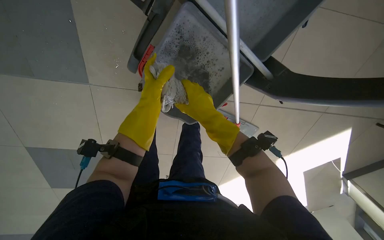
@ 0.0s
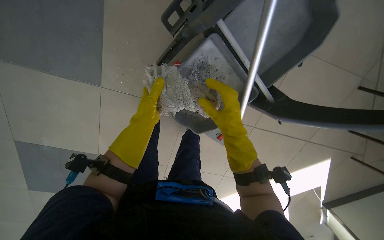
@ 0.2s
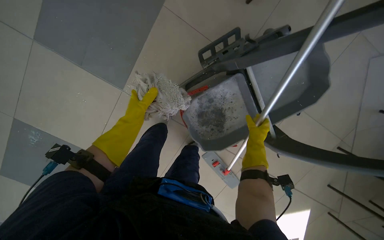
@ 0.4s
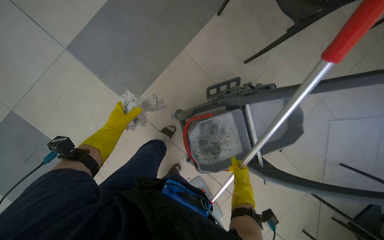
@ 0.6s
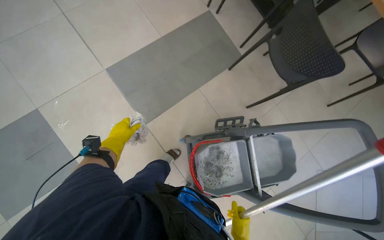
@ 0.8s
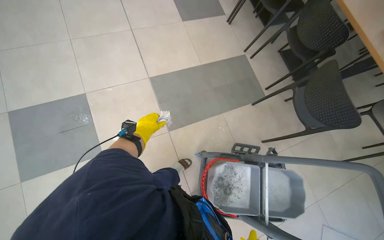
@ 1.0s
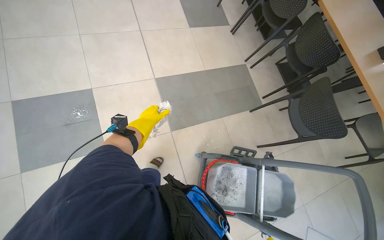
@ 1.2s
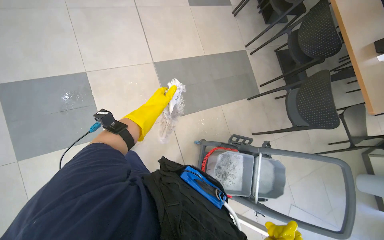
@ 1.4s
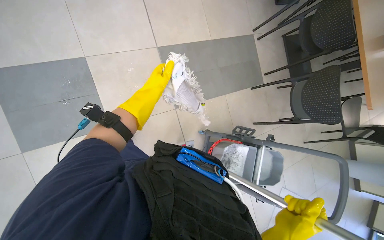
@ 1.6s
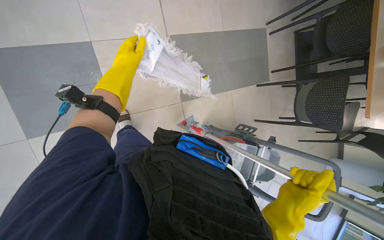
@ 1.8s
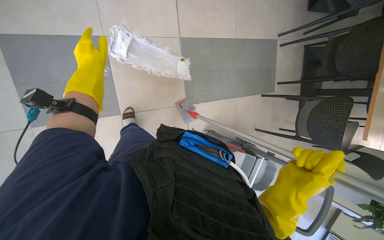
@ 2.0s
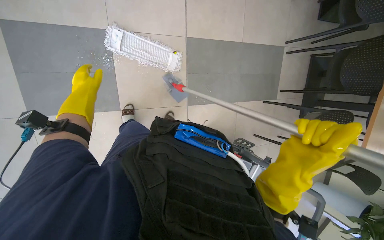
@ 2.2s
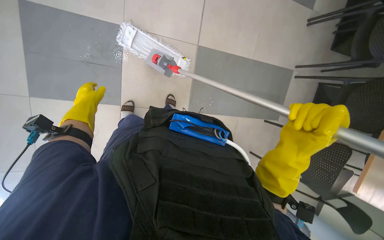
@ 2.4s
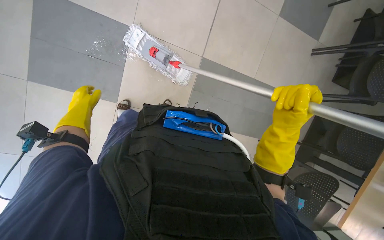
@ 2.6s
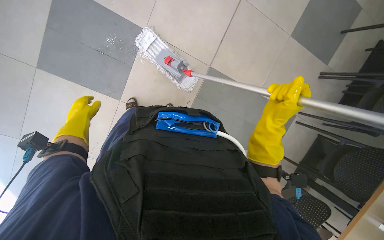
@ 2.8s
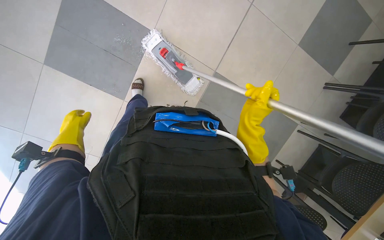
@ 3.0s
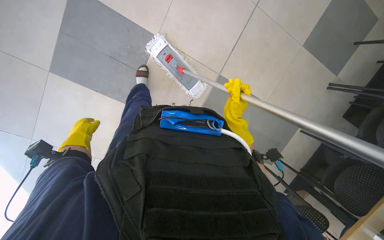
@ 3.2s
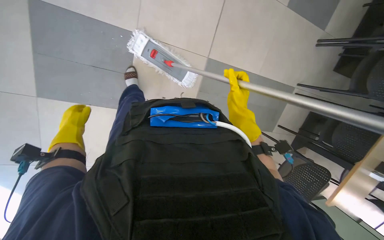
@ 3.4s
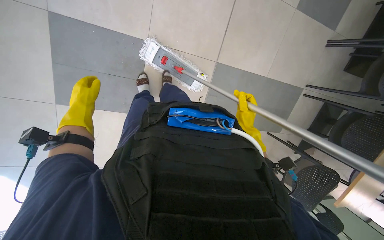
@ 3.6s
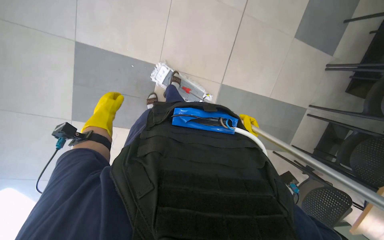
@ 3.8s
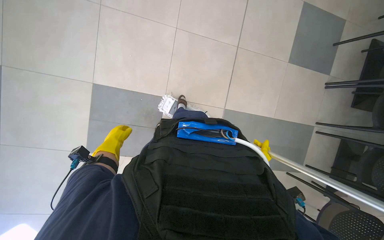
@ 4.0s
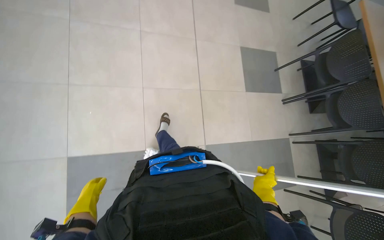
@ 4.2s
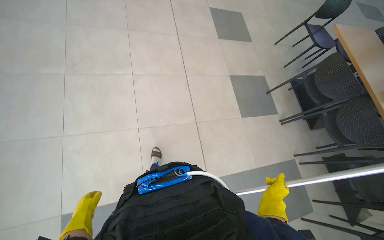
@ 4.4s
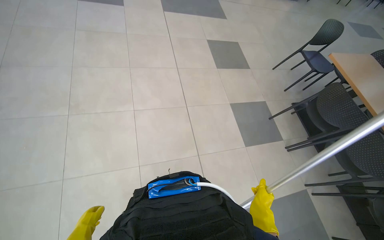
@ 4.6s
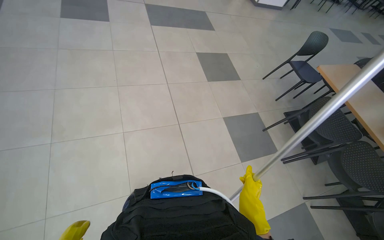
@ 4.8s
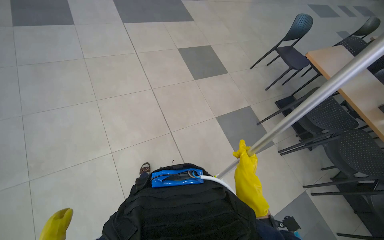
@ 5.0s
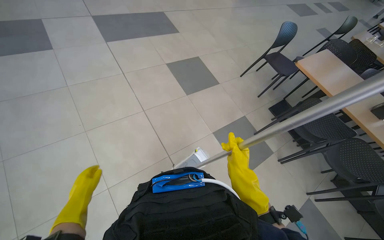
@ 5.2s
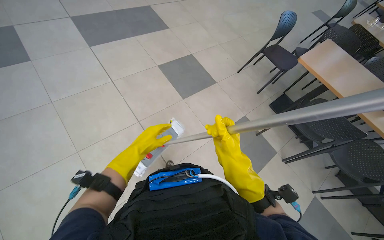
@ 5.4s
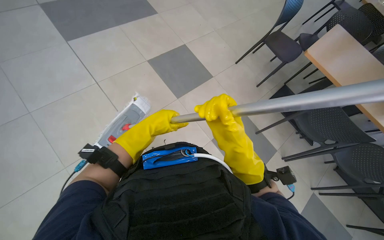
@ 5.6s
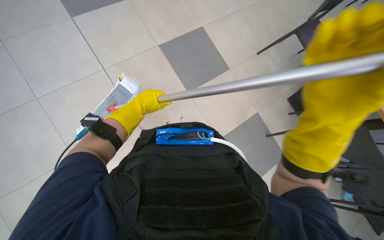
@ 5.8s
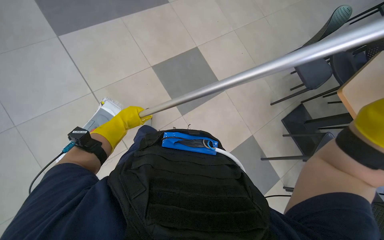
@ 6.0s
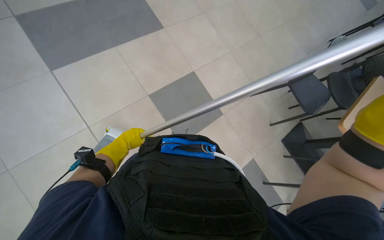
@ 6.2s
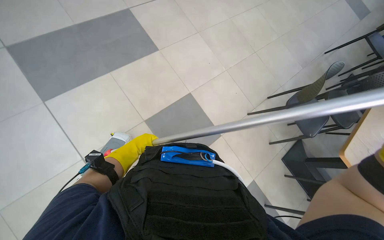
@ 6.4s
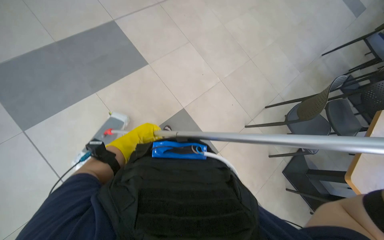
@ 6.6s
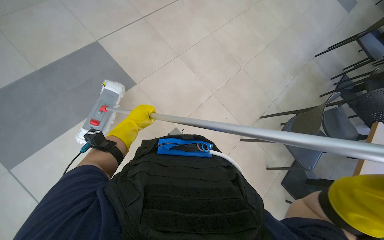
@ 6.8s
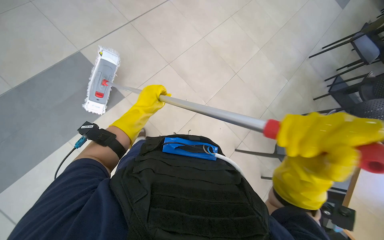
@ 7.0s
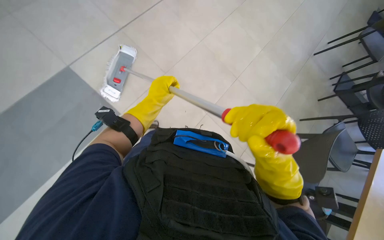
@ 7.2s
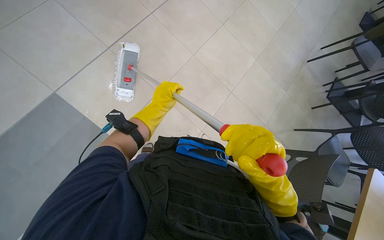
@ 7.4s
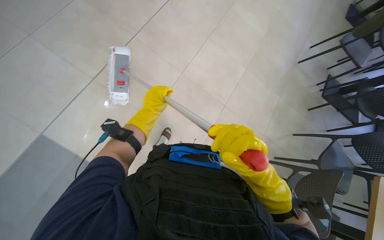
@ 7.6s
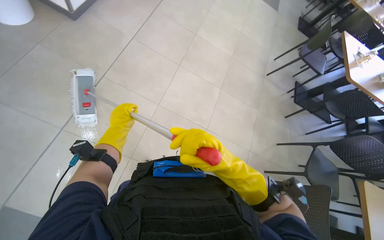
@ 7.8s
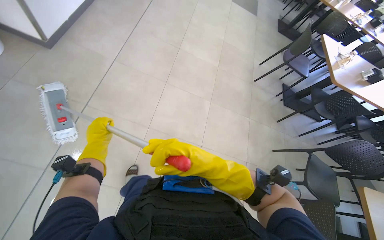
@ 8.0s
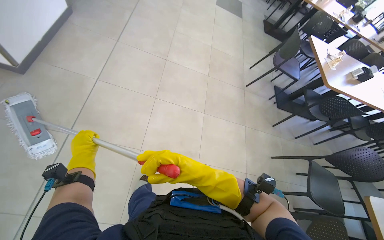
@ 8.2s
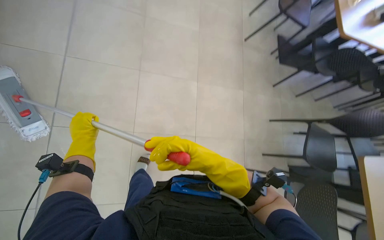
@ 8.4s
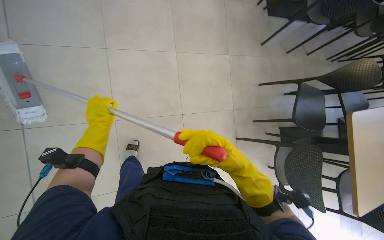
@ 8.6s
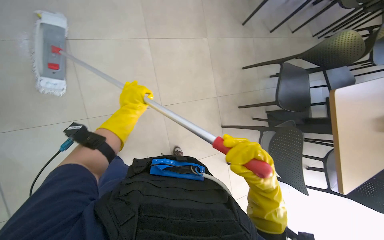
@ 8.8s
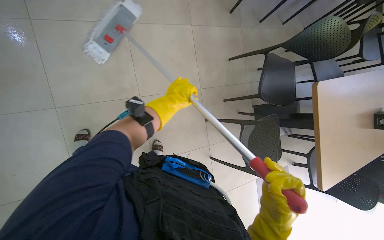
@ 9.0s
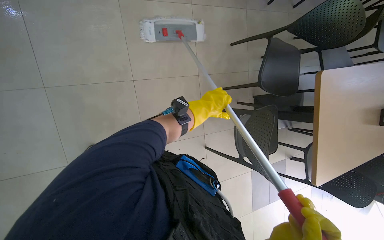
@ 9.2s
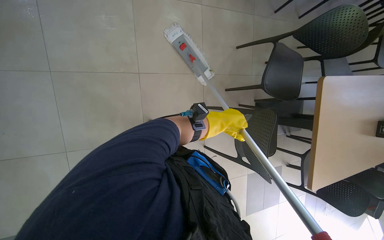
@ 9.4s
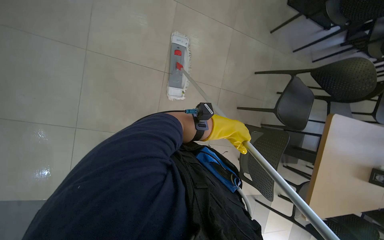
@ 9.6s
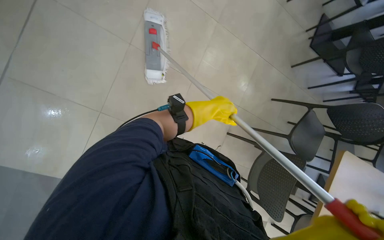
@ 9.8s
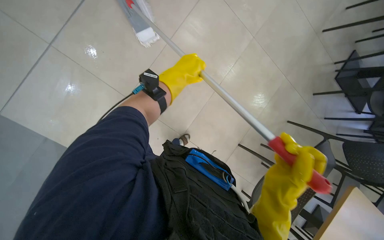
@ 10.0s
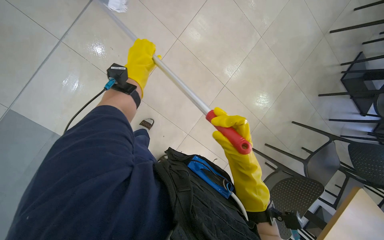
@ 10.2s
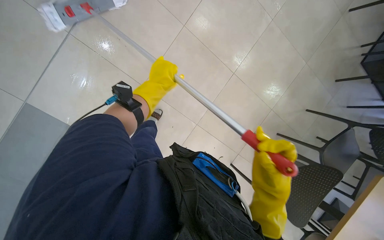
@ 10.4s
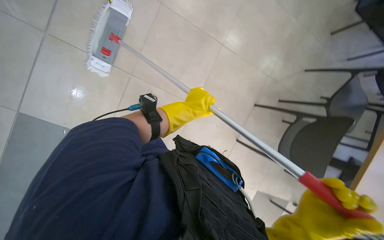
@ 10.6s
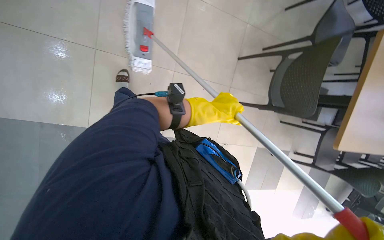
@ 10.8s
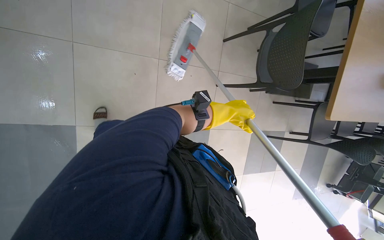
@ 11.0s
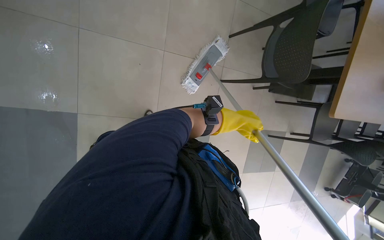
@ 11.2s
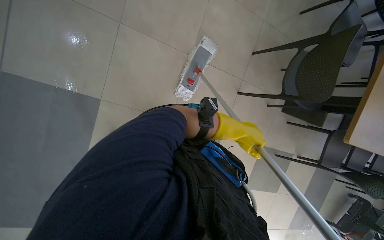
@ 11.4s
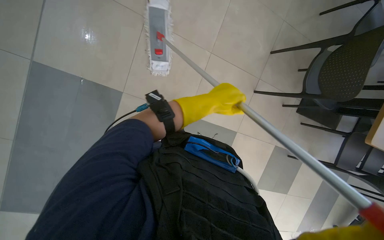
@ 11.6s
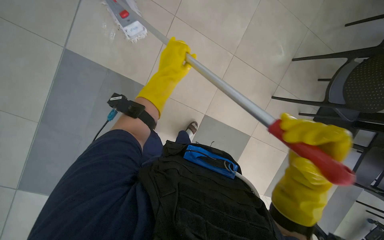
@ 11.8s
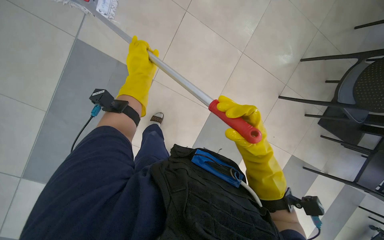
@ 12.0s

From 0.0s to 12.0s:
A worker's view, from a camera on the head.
Job: mopping floor.
The whole recording: Mopping cafeteria floor. The worker mops the cafeteria floor, periodically wringing out the mop.
From 0.0s to 1.6s: The camera travels about 90 cm. The view swings about 30 degrees to the right. The view tips upward by approximately 40 degrees. Everything in view rotates roughly 60 degrees clockwise.
From 1.6s to 3.0s: The scene rotates clockwise by roughly 45 degrees.
From 3.0s to 4.4s: The wearer looks approximately 30 degrees further upward. The scene turns approximately 35 degrees counterclockwise in the picture.
From 4.4s to 6.0s: The camera is carried about 1 m. The head rotates about 25 degrees to the right.
From 6.0s to 7.6s: The camera is carried approximately 60 cm.
From 7.6s to 9.0s: The head travels roughly 50 cm. The wearer looks roughly 25 degrees further to the right.
From 9.0s to 10.4s: The scene turns roughly 30 degrees clockwise in the picture.
From 10.4s to 12.0s: The view pans to the left by some 15 degrees. The left hand travels to the right and back again, about 30 cm each way.

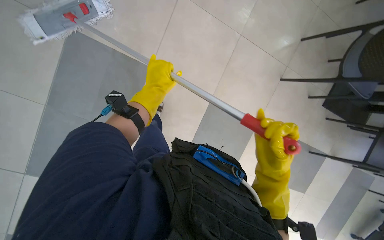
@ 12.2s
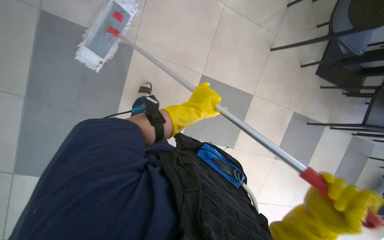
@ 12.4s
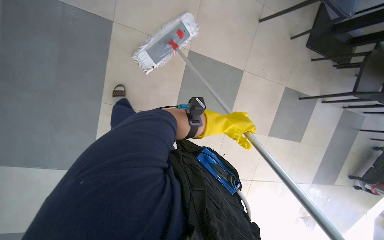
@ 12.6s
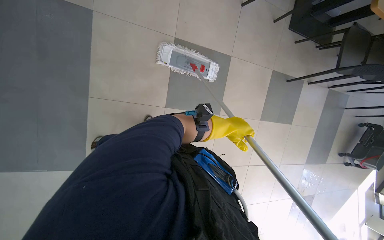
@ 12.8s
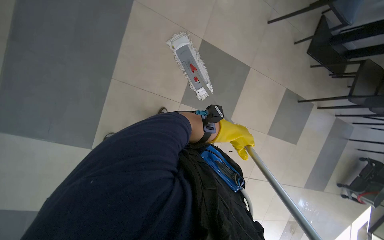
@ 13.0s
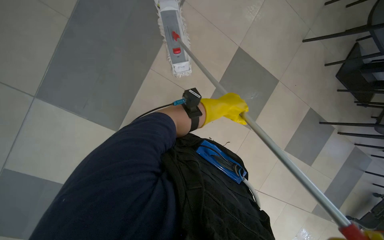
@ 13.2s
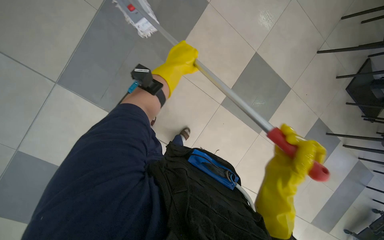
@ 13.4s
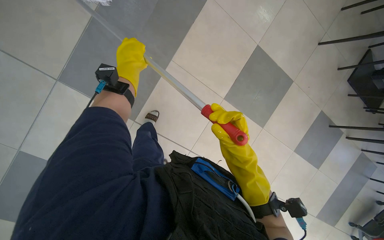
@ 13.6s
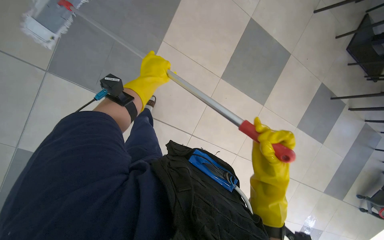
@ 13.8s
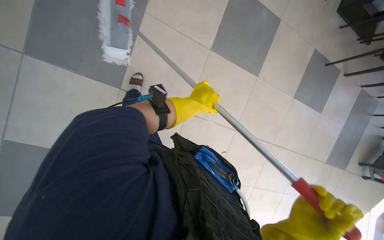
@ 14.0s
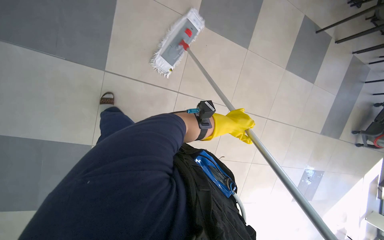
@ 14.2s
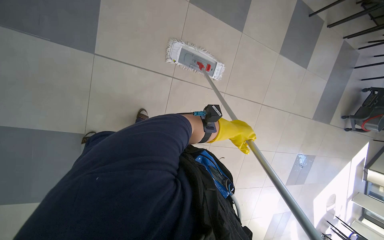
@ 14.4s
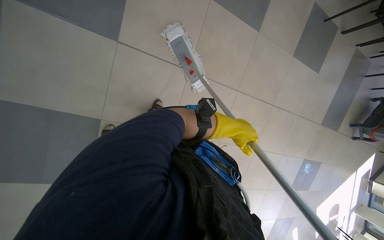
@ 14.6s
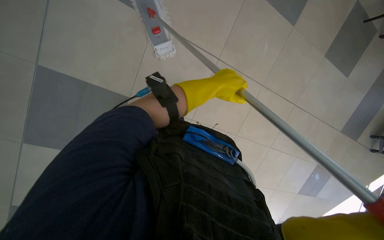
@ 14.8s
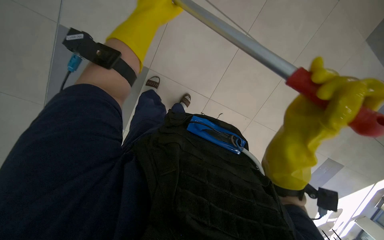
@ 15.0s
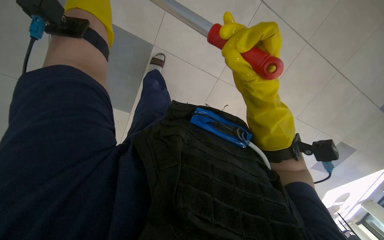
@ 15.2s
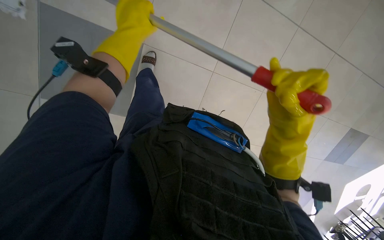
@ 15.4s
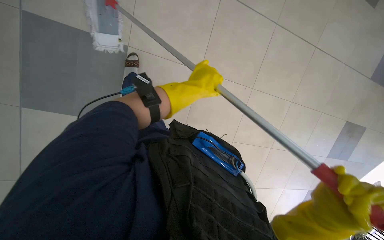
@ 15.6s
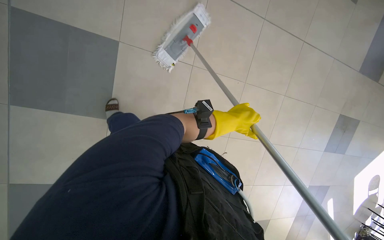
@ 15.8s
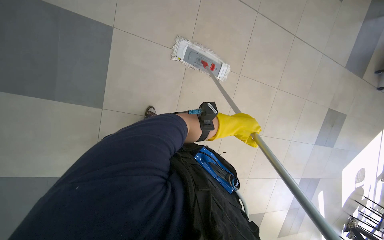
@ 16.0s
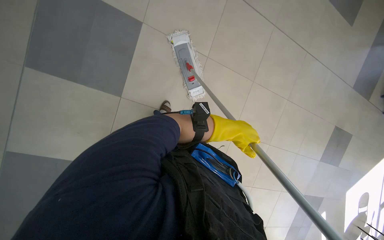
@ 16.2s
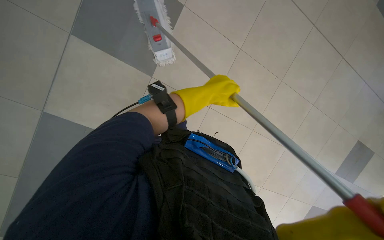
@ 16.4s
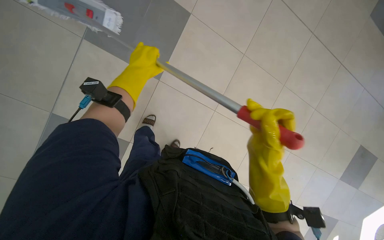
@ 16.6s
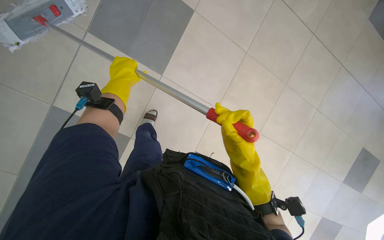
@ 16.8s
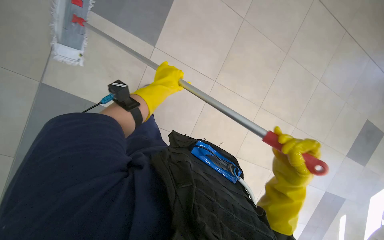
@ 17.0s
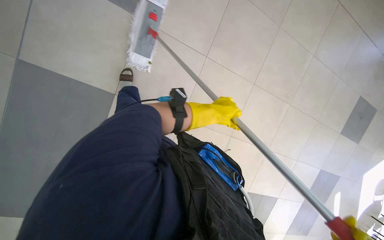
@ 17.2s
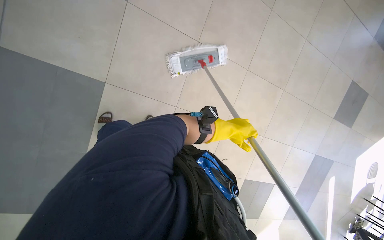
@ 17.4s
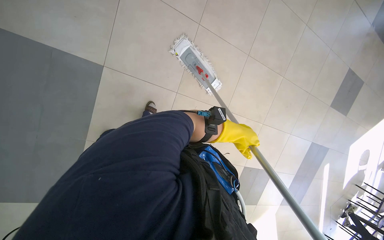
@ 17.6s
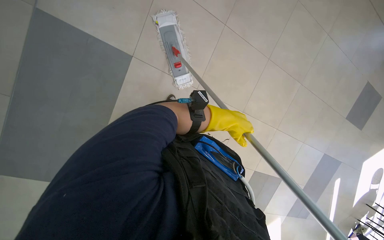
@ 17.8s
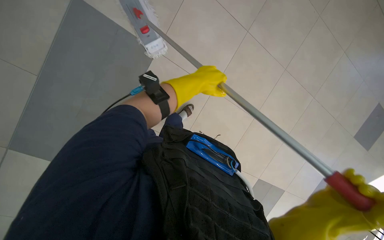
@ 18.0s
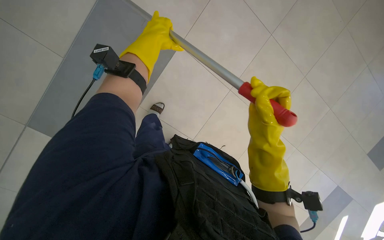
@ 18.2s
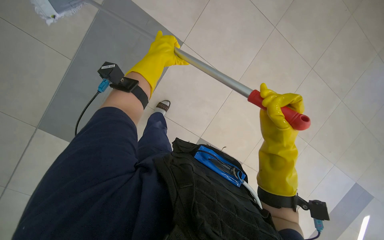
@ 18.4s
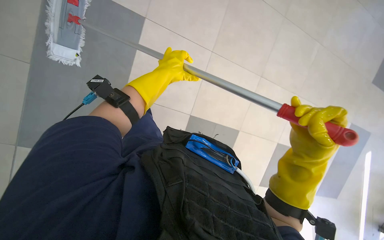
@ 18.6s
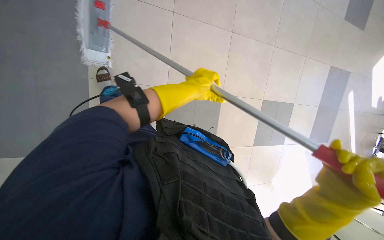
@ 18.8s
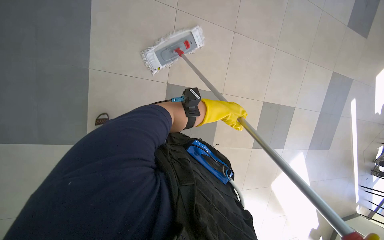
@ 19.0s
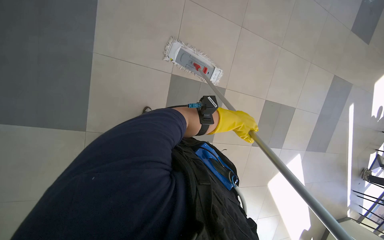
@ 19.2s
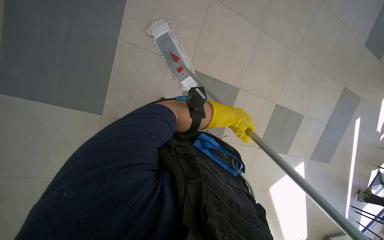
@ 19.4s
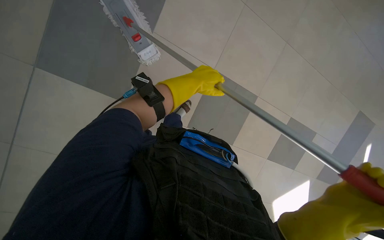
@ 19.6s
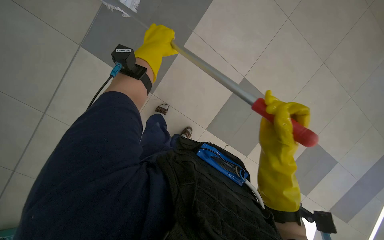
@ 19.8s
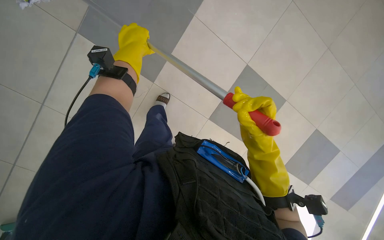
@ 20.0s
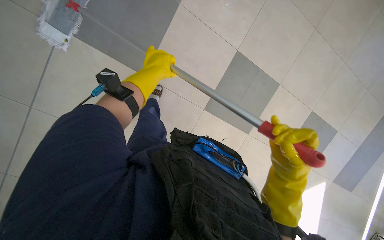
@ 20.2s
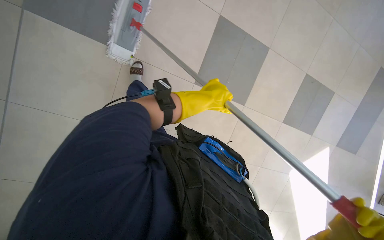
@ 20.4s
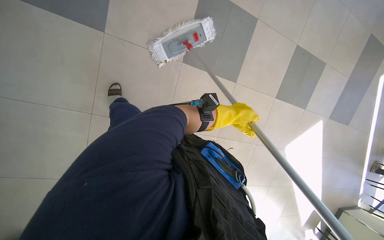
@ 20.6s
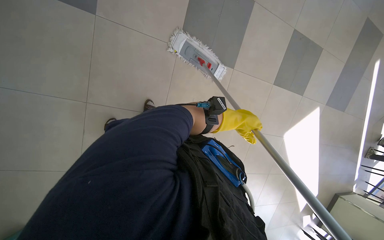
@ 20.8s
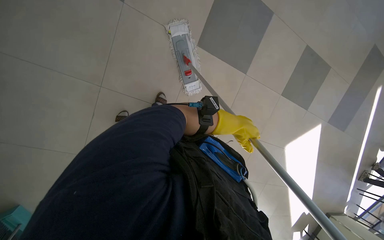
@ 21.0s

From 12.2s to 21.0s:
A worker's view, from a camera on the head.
Job: mopping floor.
The whole recording: Mopping cafeteria floor. The worker mops the cafeteria floor, periodically wringing out the mop.
From 12.2s to 13.6s: The head travels approximately 60 cm.
From 13.6s to 15.2s: The camera is carried roughly 50 cm. The wearer looks roughly 25 degrees further downward.
From 15.2s to 16.6s: The wearer looks roughly 15 degrees further upward.
From 19.6s to 21.0s: The camera pitches downward, by approximately 15 degrees.
